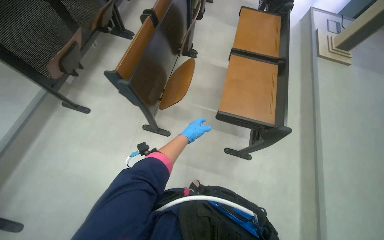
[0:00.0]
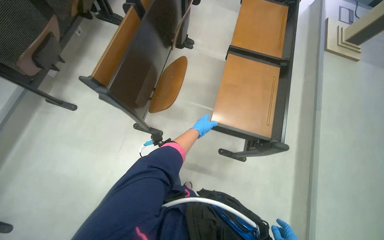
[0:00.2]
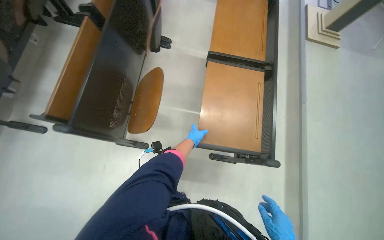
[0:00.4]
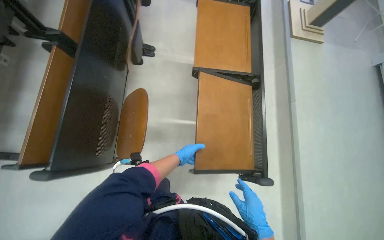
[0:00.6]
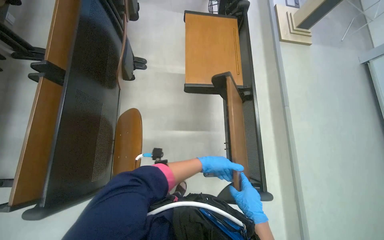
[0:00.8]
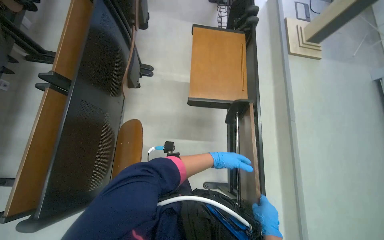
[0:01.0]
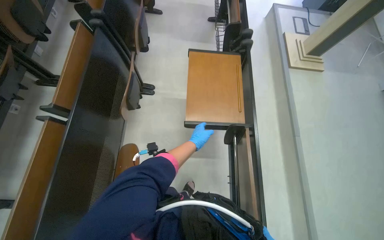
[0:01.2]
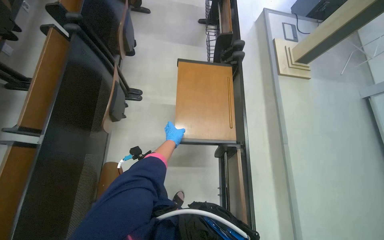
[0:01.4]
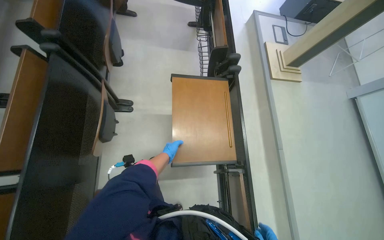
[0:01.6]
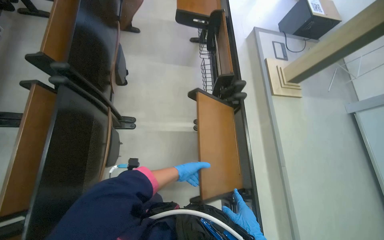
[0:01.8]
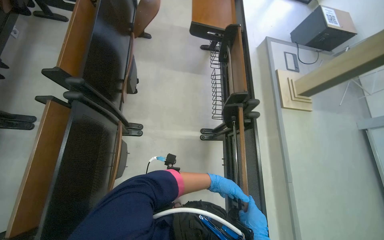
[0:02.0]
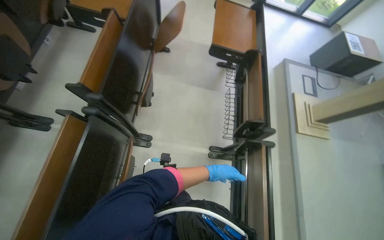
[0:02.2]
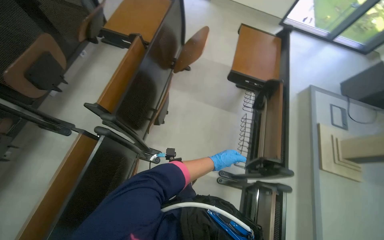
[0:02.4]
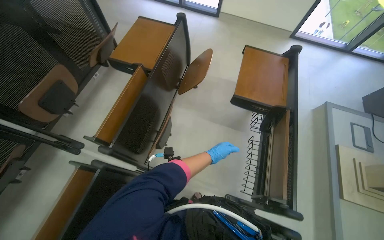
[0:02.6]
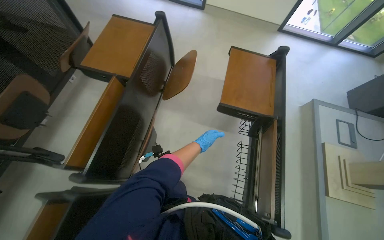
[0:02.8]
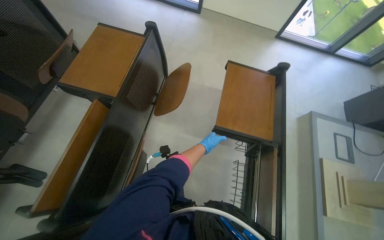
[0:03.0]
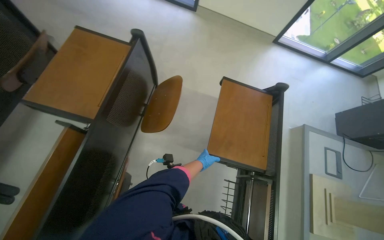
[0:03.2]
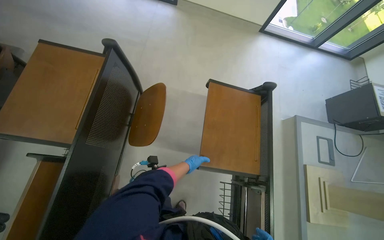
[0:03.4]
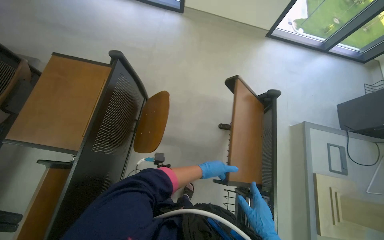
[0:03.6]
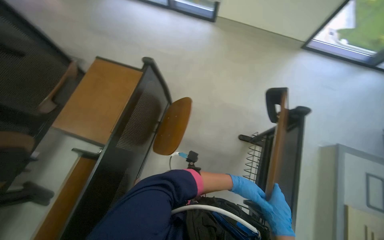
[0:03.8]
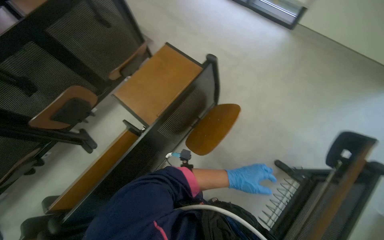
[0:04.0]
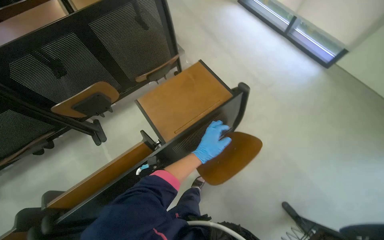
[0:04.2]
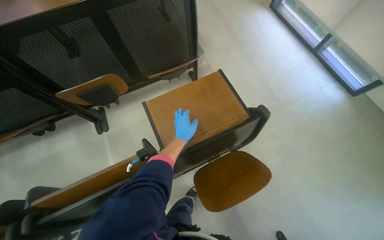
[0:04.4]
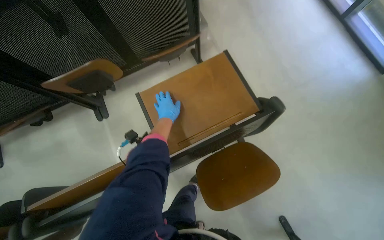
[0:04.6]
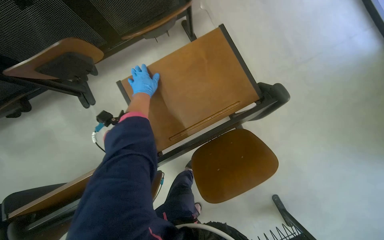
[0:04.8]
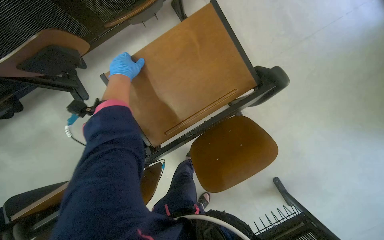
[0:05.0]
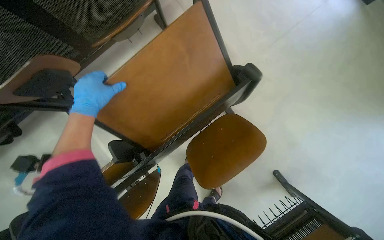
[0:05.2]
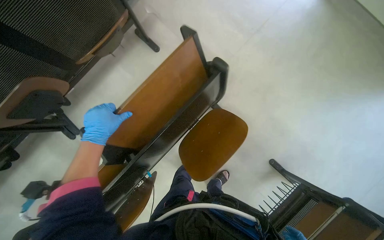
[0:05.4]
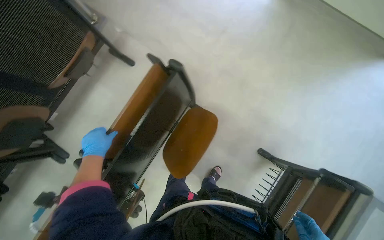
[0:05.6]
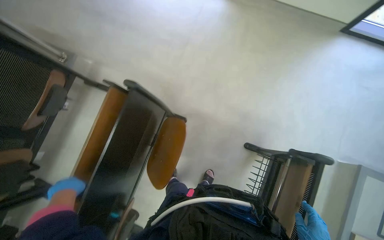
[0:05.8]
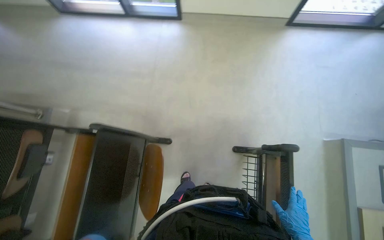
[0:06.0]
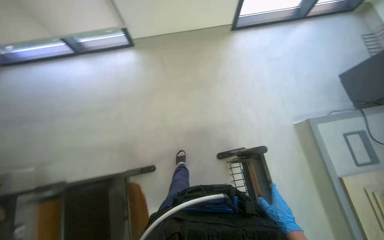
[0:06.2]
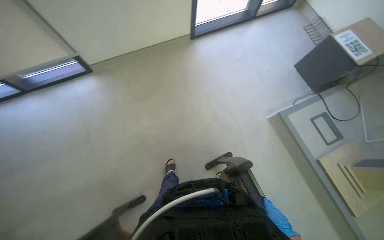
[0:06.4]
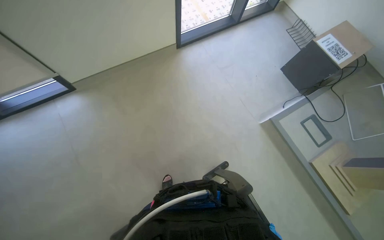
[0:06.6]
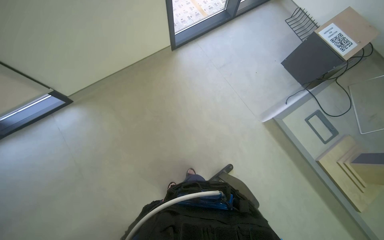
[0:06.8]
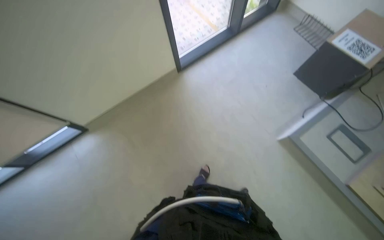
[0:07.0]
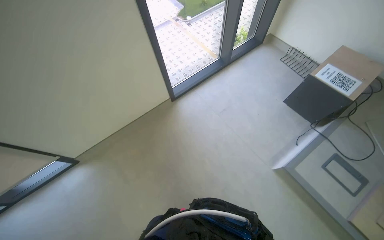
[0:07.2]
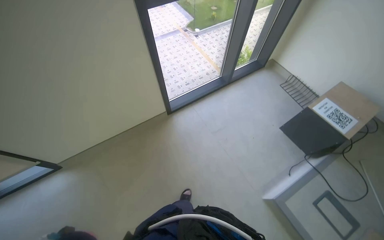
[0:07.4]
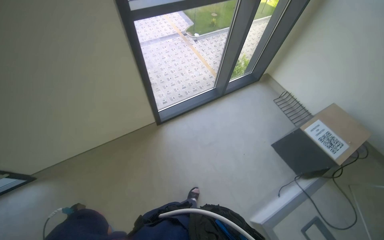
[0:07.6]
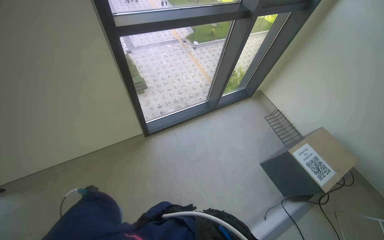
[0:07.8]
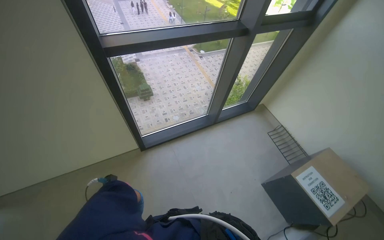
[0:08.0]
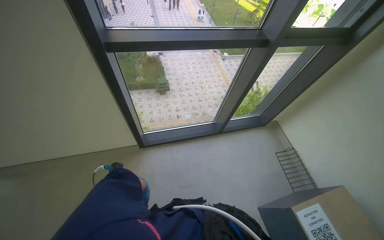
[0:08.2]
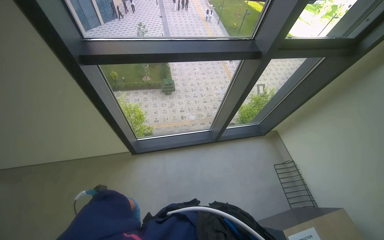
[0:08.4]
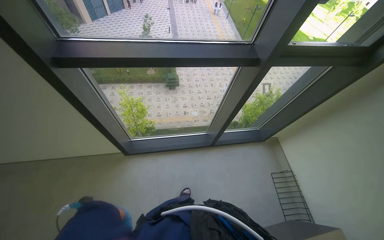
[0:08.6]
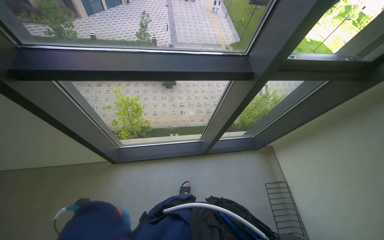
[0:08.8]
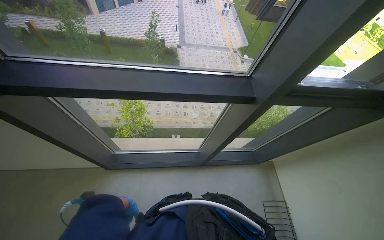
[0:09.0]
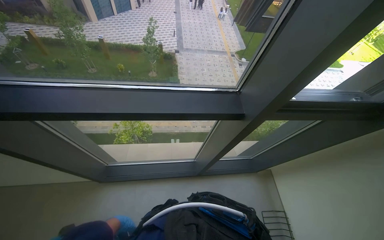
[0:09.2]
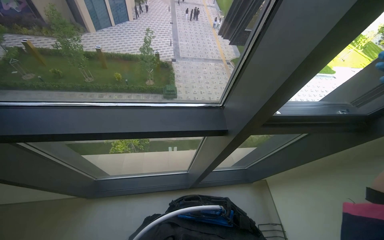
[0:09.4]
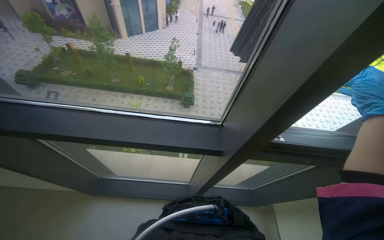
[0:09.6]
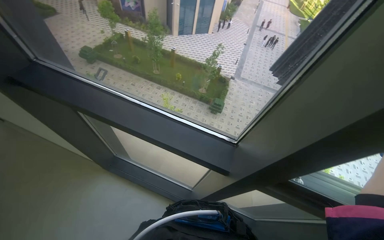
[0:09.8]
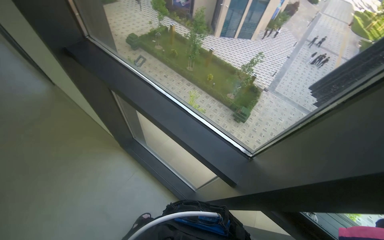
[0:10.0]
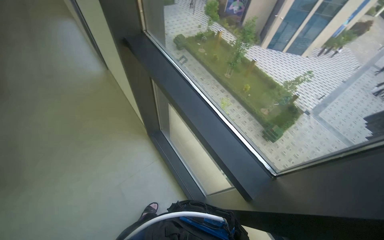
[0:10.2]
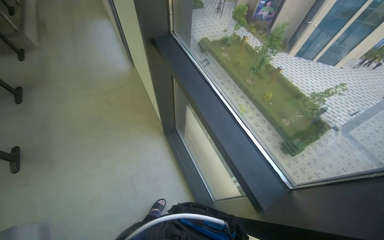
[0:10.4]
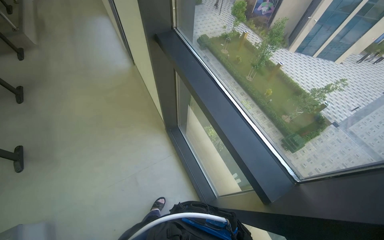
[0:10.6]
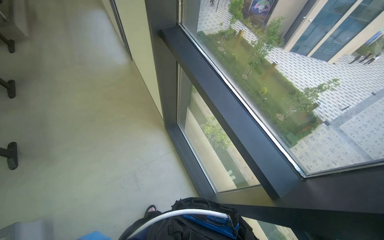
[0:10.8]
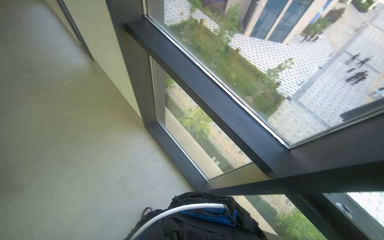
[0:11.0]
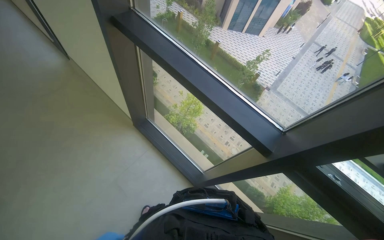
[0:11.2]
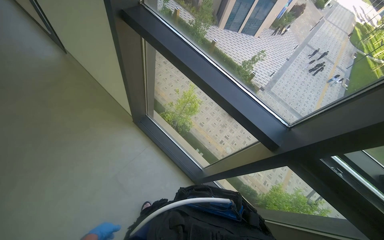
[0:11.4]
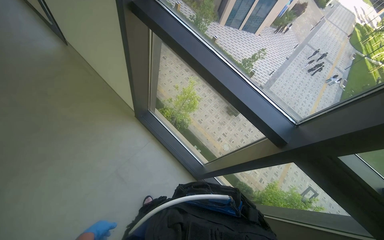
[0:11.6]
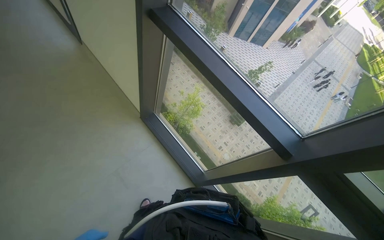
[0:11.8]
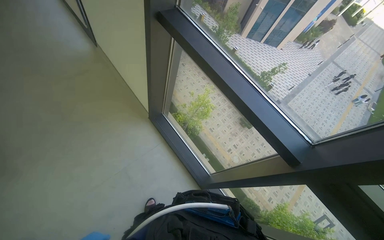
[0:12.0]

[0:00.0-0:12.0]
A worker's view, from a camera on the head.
Job: organizing items.
The whole recording: Folding up auditorium desks. The worker folds up multiple desks in the auditorium.
0:00.0 to 0:01.6: The head travels roughly 1 m. The head rotates about 20 degrees to the right.
0:01.6 to 0:03.0: The wearer moves some 90 cm. The wearer looks approximately 15 degrees further to the left.
0:03.0 to 0:04.4: The head travels roughly 50 cm. The wearer's head swings about 55 degrees to the left.
0:04.4 to 0:06.0: The camera travels roughly 50 cm. The scene turns some 60 degrees counterclockwise in the picture.
0:06.0 to 0:07.6: The head travels some 1 m. The head turns to the right by some 35 degrees. The camera pitches upward, by approximately 15 degrees.
0:07.6 to 0:09.0: The camera is carried about 90 cm.
0:09.0 to 0:10.4: The head turns to the left by some 65 degrees.

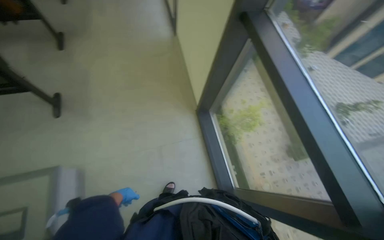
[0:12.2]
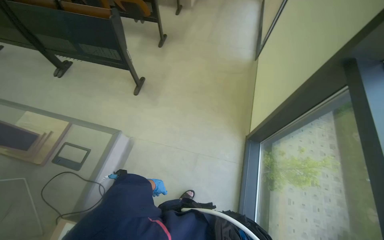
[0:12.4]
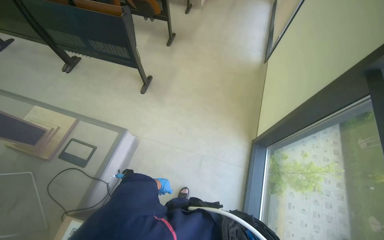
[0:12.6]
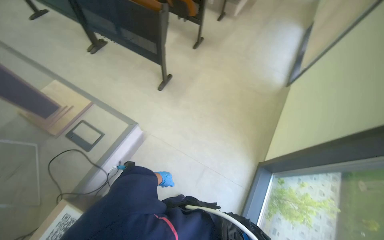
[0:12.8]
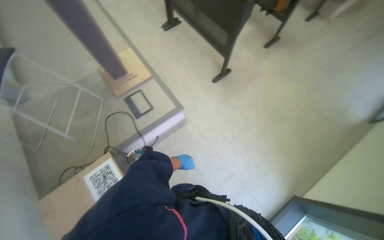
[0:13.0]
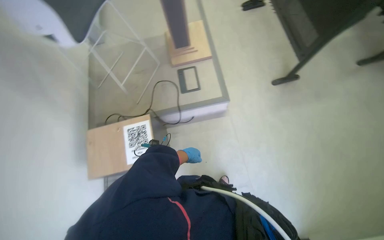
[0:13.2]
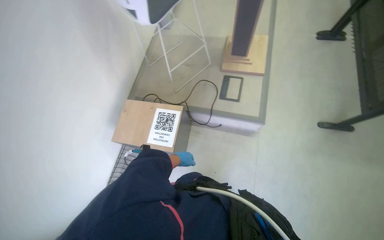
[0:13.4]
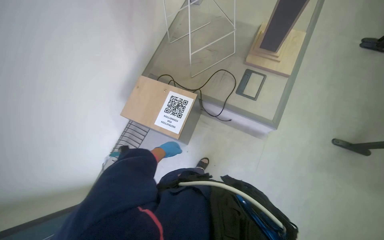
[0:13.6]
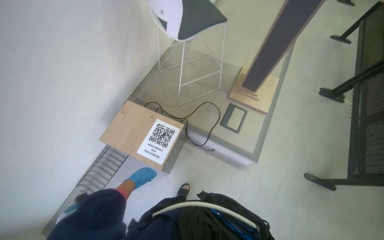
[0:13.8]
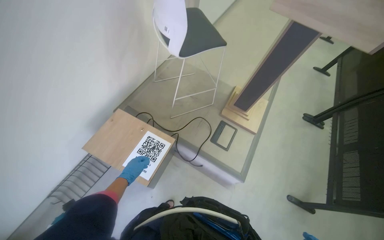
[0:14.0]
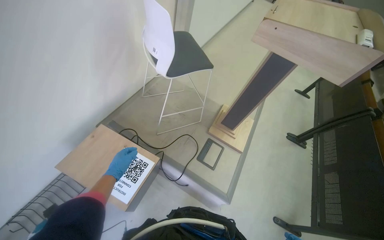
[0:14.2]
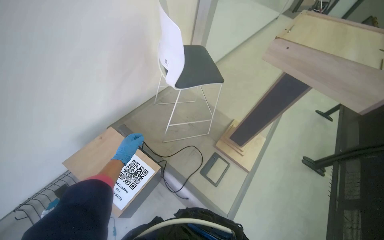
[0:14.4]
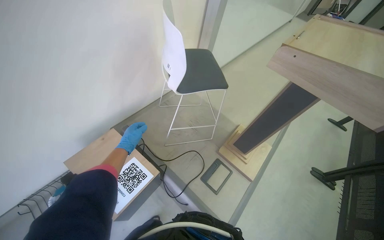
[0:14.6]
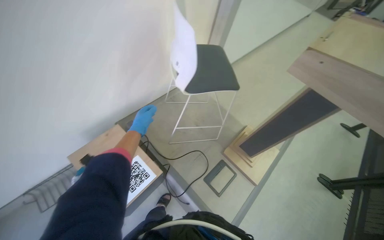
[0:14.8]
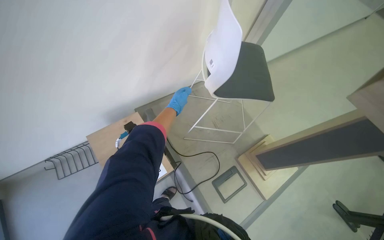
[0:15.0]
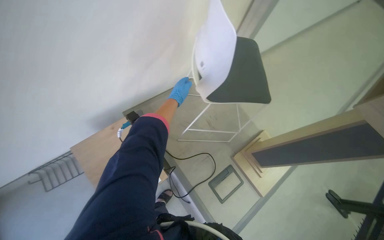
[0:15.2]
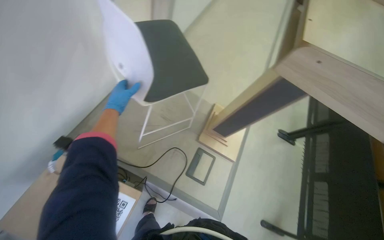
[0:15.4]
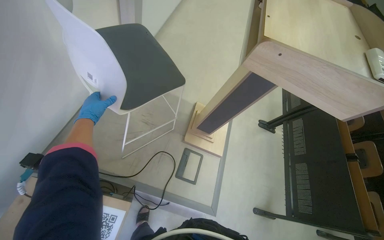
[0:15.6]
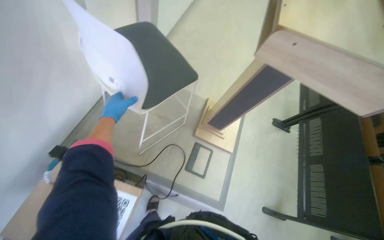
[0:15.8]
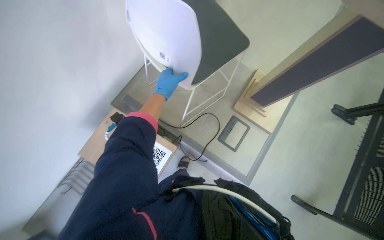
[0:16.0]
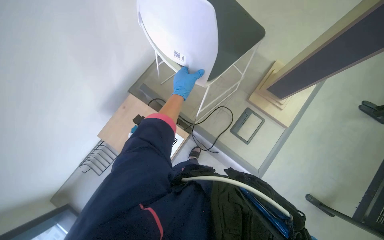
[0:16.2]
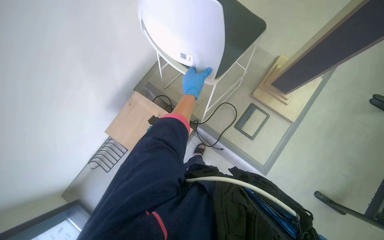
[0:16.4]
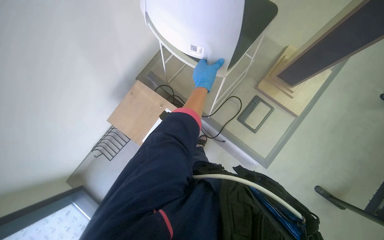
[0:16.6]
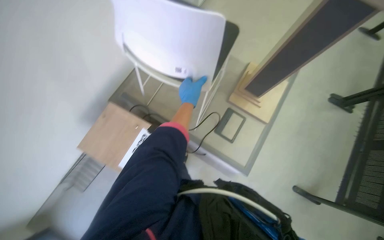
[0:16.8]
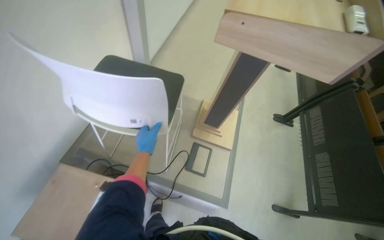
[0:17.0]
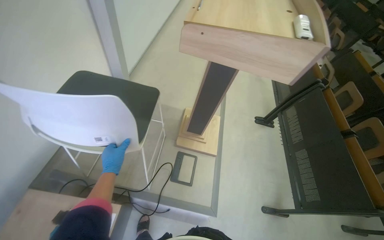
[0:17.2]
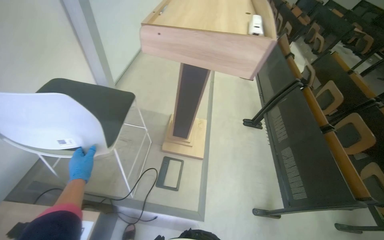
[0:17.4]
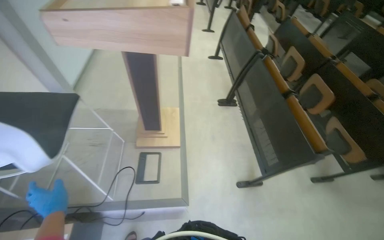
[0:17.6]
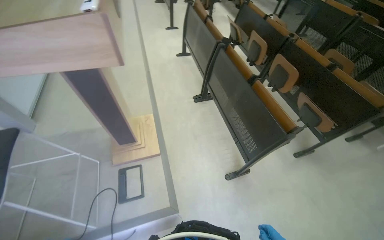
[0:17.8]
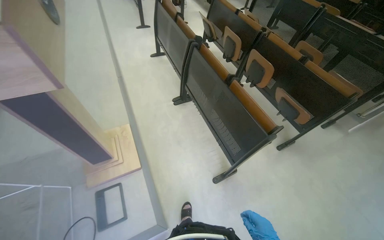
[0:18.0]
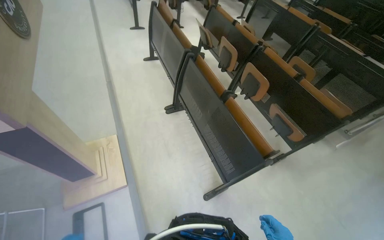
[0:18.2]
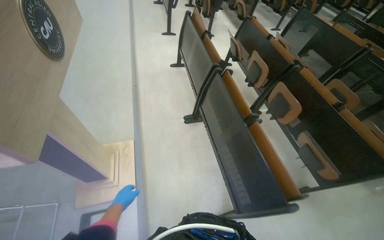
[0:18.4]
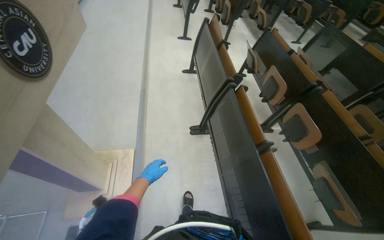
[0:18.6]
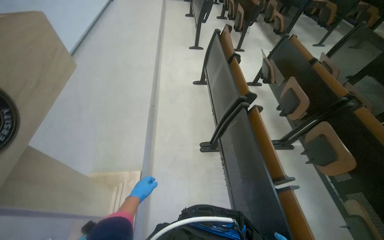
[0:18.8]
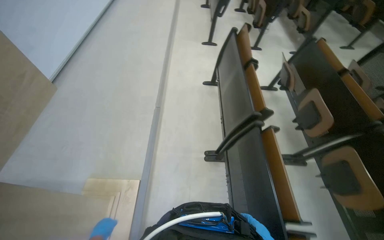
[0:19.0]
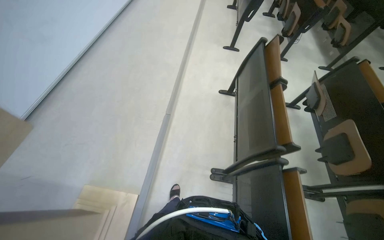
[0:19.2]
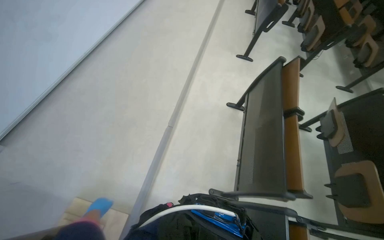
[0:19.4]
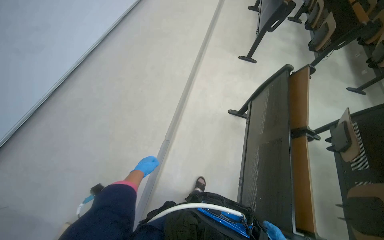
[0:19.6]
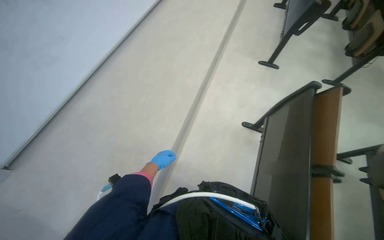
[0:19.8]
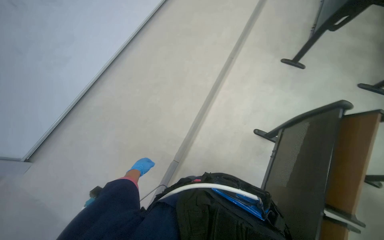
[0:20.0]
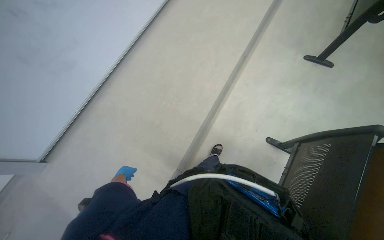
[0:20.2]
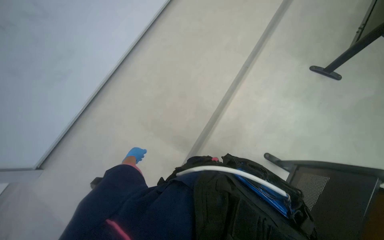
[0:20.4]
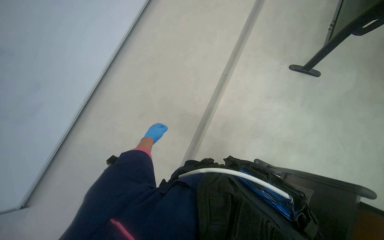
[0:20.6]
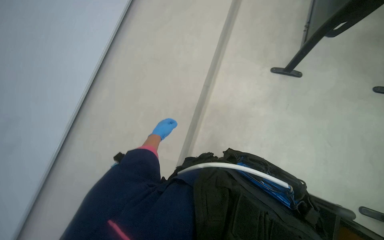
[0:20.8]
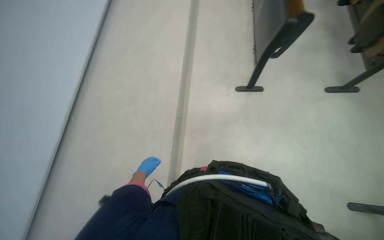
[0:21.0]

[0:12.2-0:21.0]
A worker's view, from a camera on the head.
Job: organizing items.
The whole recording: Folding up auditorium desks. The worker folds up multiple desks in the auditorium.
0:12.2 to 0:13.6: The wearer looks roughly 115 degrees further to the left.
0:13.6 to 0:15.2: The wearer moves approximately 50 cm. The scene turns roughly 30 degrees clockwise in the picture.
0:15.2 to 0:16.6: The wearer looks some 20 degrees further downward.
0:16.6 to 0:18.0: The head travels about 70 cm. The wearer's head swings some 65 degrees to the right. The wearer looks roughly 20 degrees further upward.
0:18.0 to 0:19.6: The camera travels approximately 1.5 m. The head turns to the left by some 40 degrees.
0:19.6 to 0:21.0: The camera travels some 80 cm.
